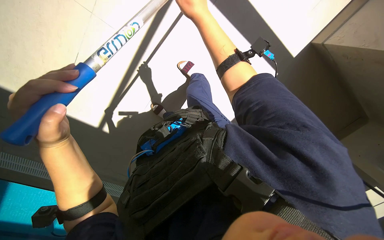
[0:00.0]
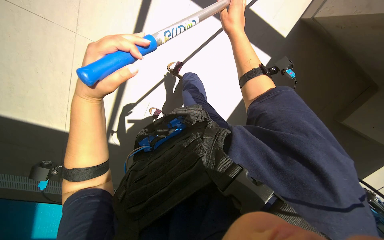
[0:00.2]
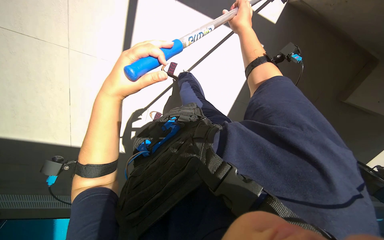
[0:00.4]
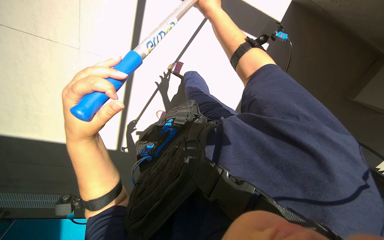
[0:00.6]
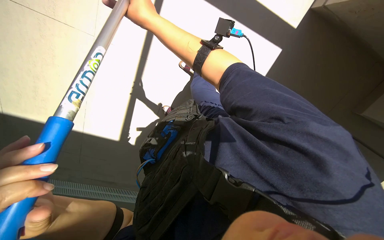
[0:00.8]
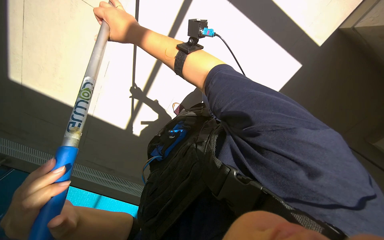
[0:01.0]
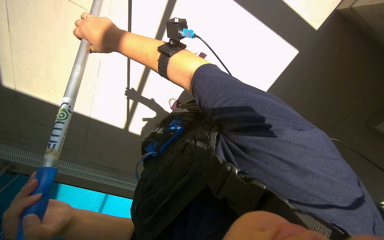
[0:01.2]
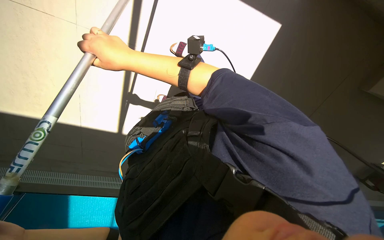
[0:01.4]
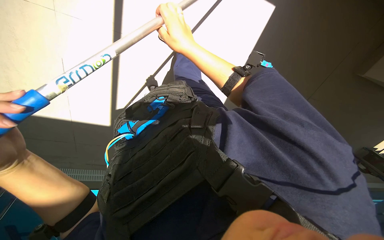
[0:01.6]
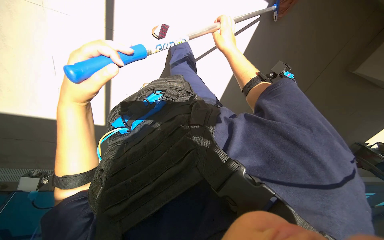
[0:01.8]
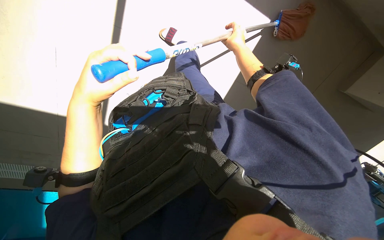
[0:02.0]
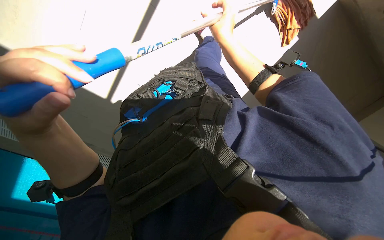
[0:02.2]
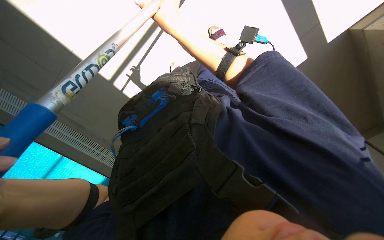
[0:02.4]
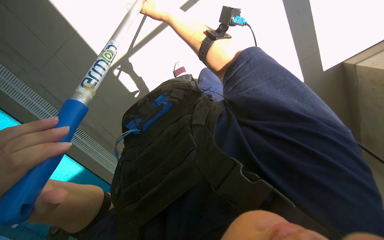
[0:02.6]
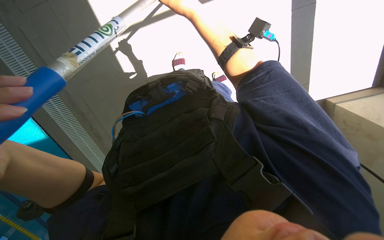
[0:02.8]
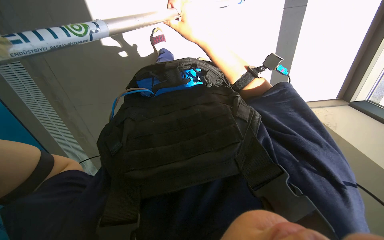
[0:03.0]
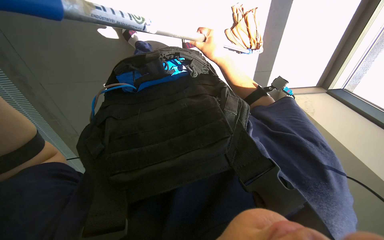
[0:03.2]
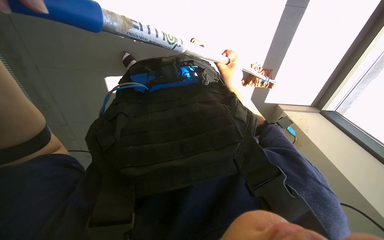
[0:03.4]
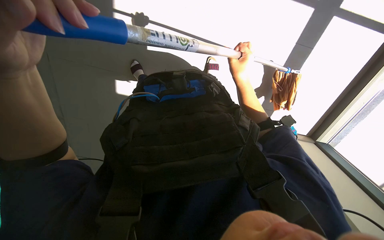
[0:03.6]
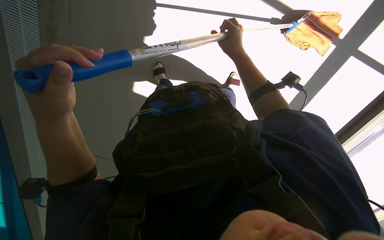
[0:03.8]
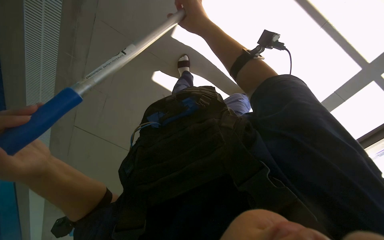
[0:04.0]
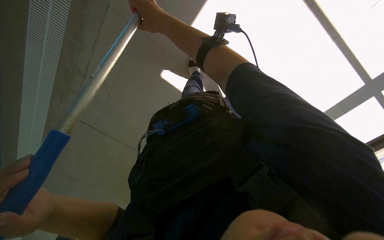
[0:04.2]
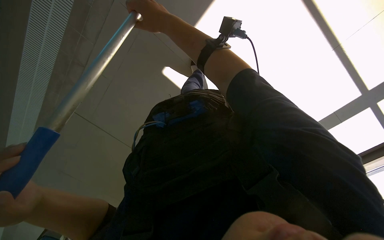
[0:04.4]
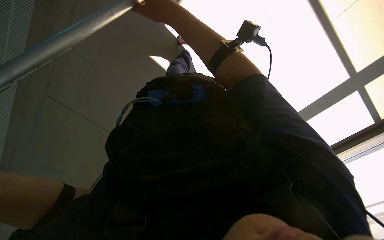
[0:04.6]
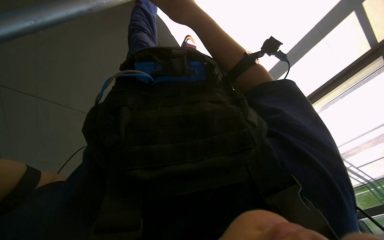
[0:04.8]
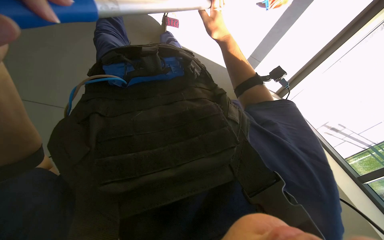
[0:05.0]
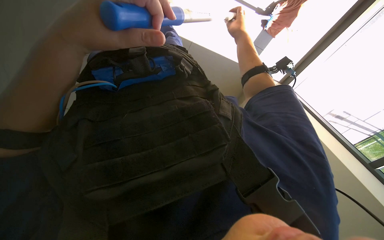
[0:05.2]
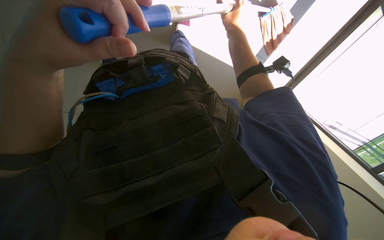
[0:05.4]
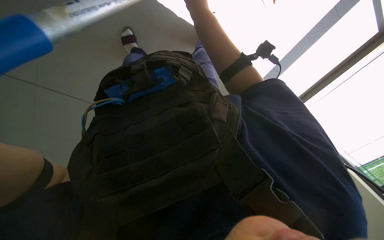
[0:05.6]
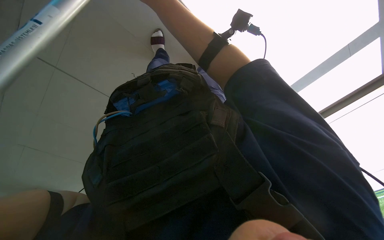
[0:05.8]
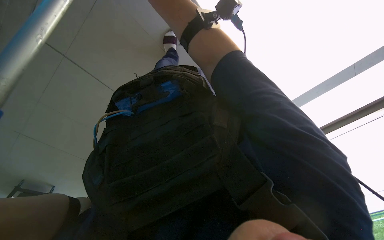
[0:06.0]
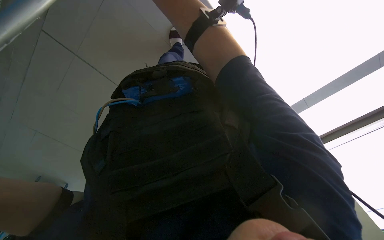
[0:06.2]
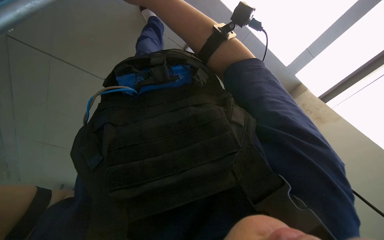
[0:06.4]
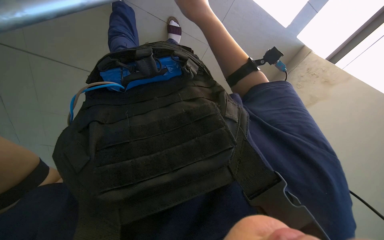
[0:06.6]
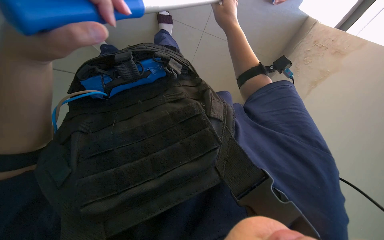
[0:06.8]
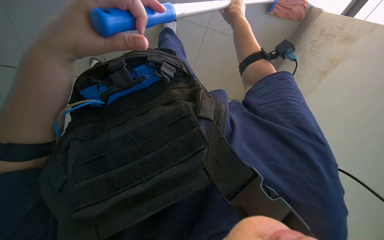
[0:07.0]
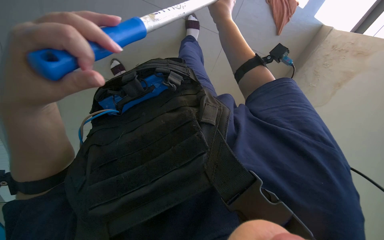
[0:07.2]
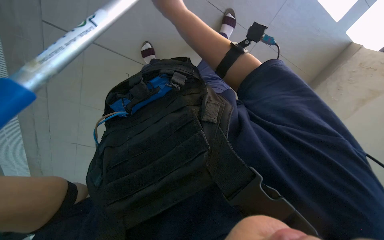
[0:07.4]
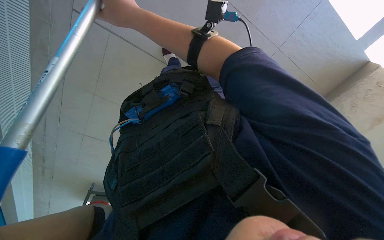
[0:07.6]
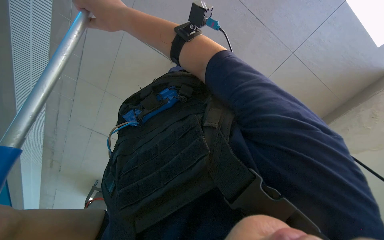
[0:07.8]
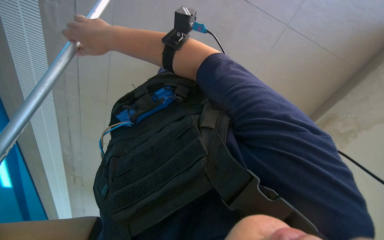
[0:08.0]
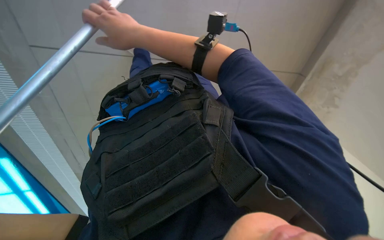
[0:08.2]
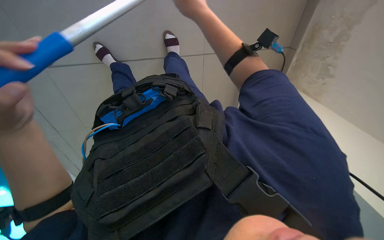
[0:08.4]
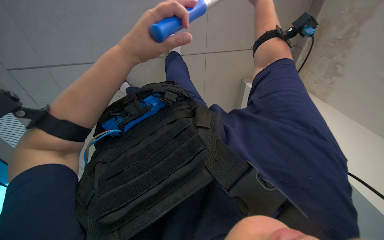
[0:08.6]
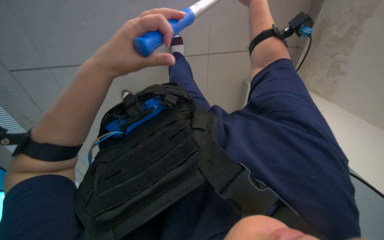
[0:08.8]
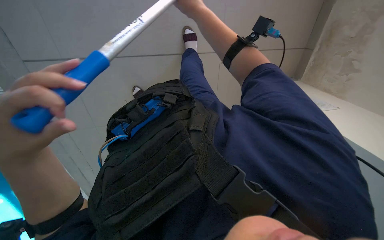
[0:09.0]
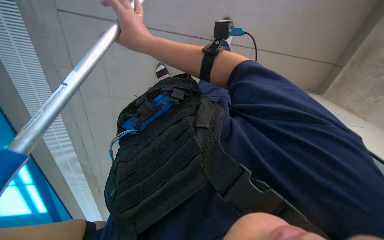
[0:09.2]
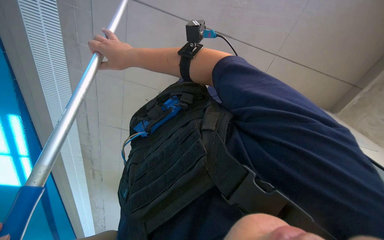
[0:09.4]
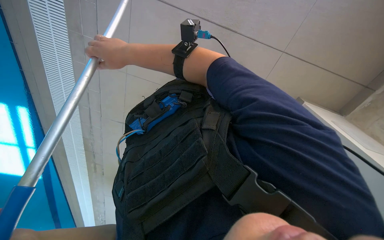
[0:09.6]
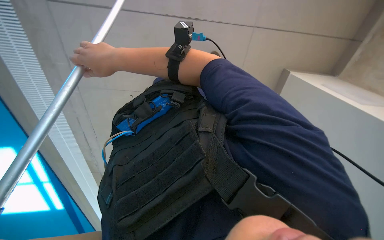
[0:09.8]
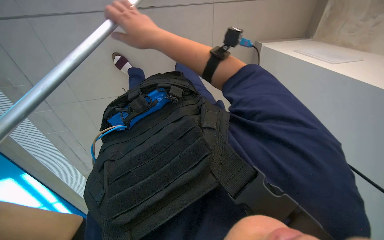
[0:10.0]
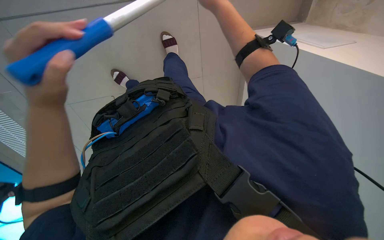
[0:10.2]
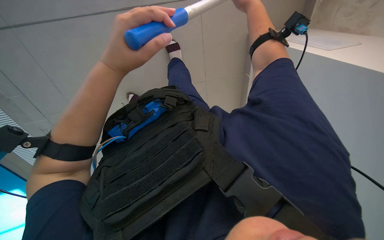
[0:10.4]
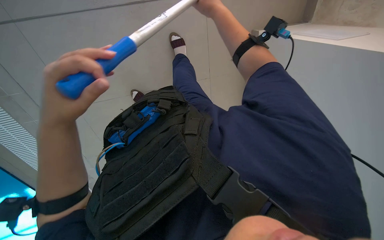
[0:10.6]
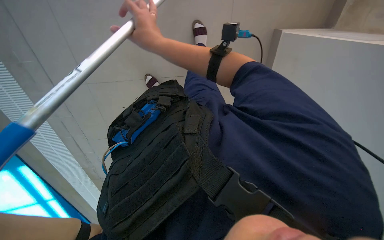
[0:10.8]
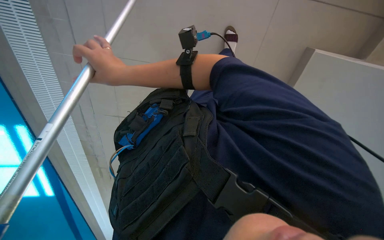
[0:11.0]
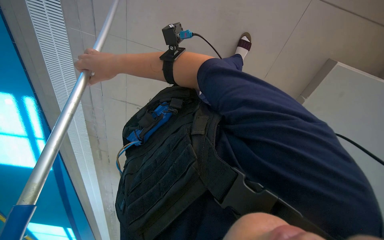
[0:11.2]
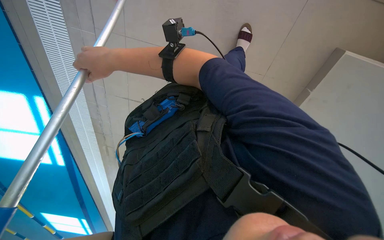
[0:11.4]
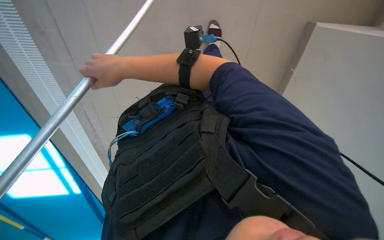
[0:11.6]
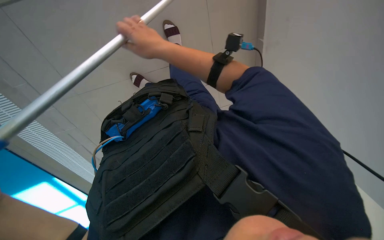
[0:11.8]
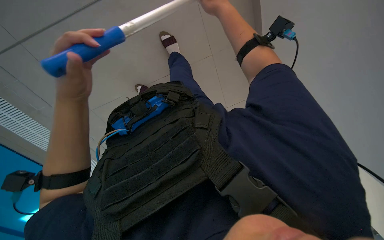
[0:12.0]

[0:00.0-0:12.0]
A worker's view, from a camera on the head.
Job: mopping floor.
The whole recording: Mopping pool deck floor. The worker mops the tiled floor around the pool with a long-handled mop.
0:00.0 to 0:01.6: The right hand moves left and right over about 30 cm, changing direction 2 times.
0:01.6 to 0:03.0: The right hand moves about 20 cm to the right and comes back.
0:03.0 to 0:04.4: The camera is aimed some 15 degrees further to the right. The camera pitches upward, by approximately 10 degrees. The right hand heads nearer to the camera, covering some 15 cm, and moves some 15 cm to the right and comes back.
0:06.0 to 0:07.6: The camera is aimed roughly 15 degrees further to the left.
0:09.0 to 0:10.4: The right hand shifts some 15 cm to the right and nearer to the camera.
0:10.4 to 0:12.0: The right hand goes to the left and returns, roughly 35 cm each way.

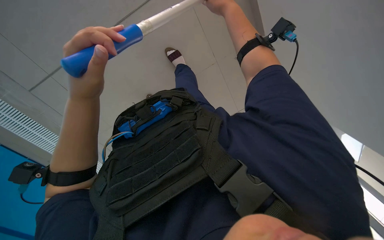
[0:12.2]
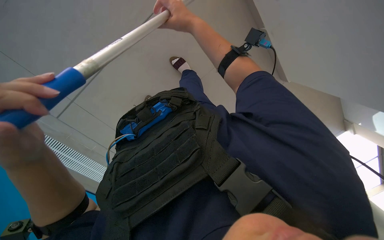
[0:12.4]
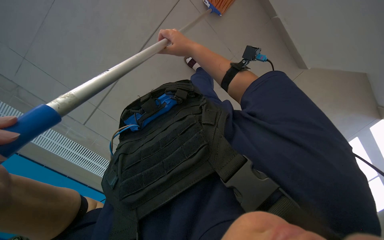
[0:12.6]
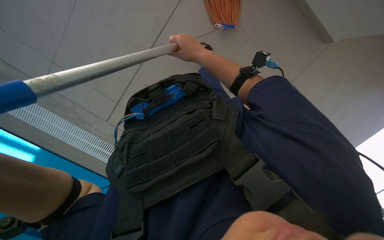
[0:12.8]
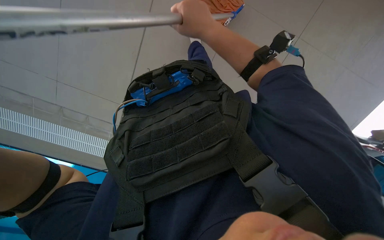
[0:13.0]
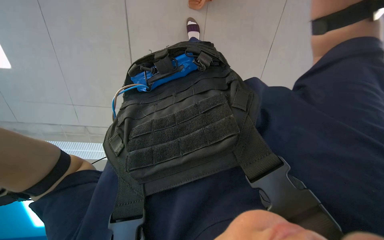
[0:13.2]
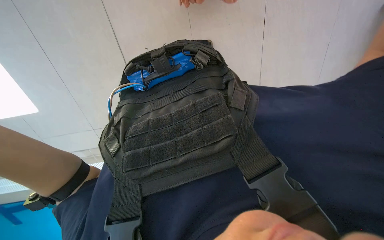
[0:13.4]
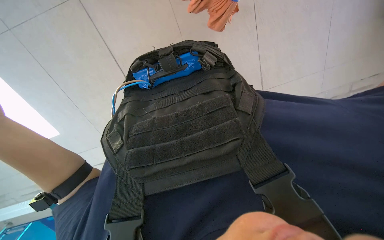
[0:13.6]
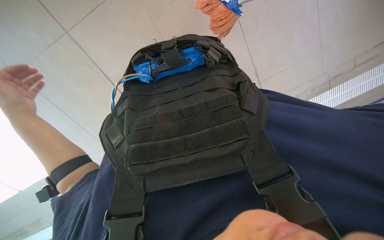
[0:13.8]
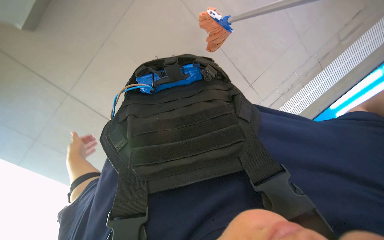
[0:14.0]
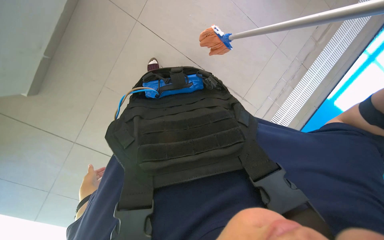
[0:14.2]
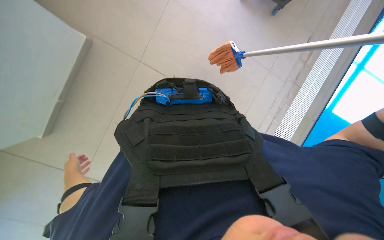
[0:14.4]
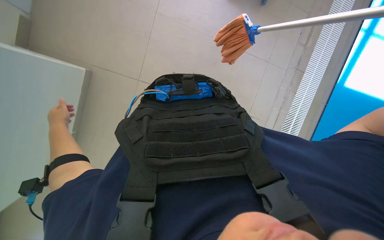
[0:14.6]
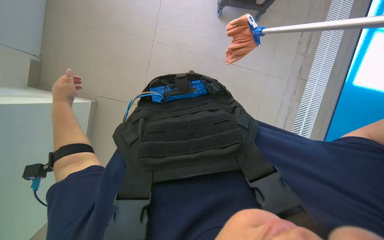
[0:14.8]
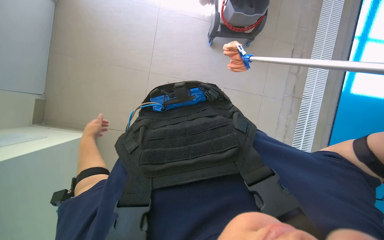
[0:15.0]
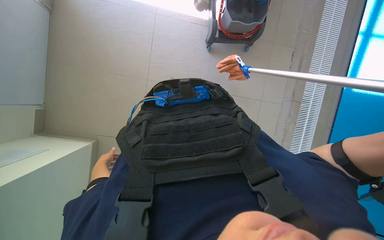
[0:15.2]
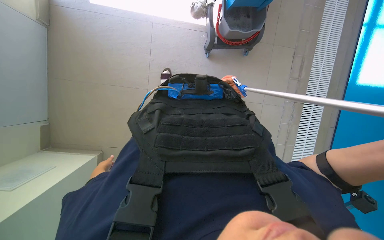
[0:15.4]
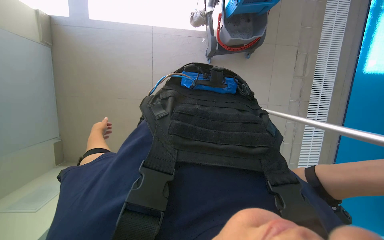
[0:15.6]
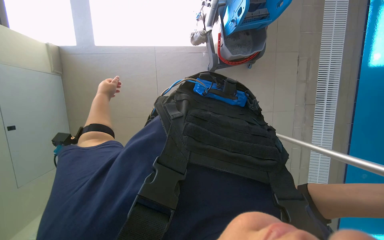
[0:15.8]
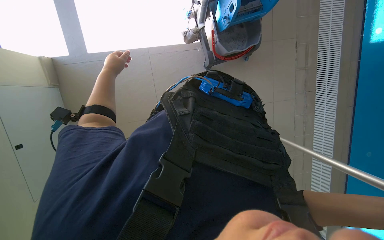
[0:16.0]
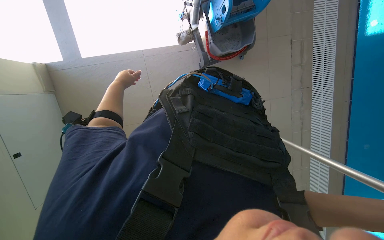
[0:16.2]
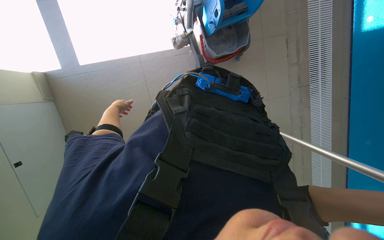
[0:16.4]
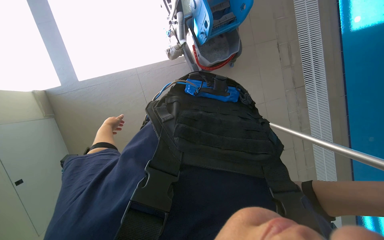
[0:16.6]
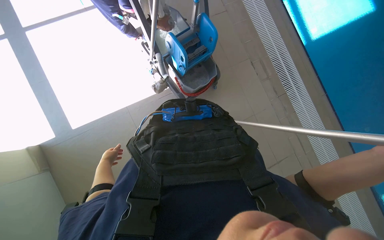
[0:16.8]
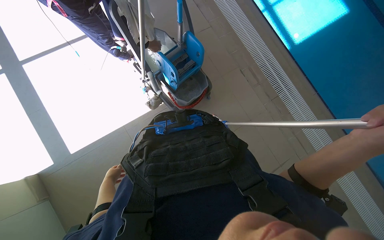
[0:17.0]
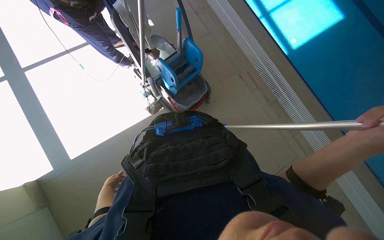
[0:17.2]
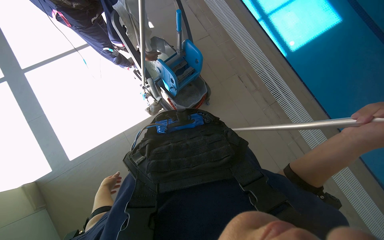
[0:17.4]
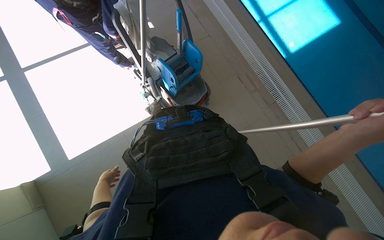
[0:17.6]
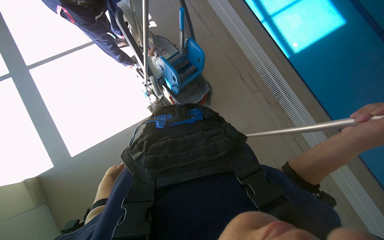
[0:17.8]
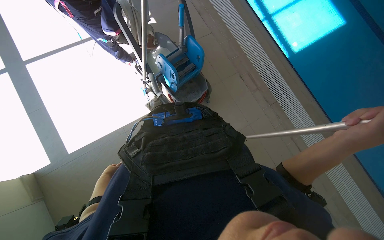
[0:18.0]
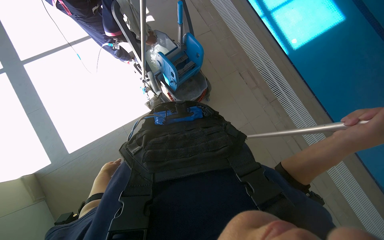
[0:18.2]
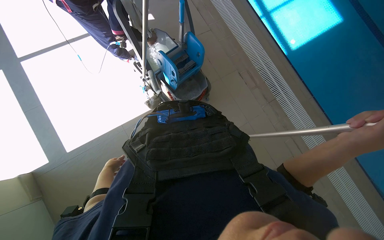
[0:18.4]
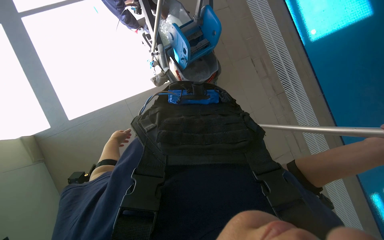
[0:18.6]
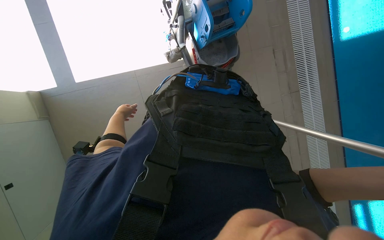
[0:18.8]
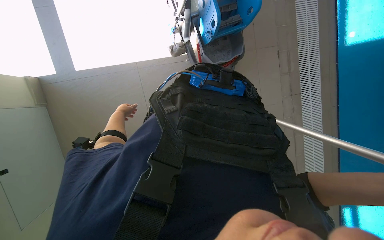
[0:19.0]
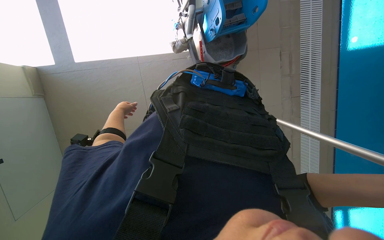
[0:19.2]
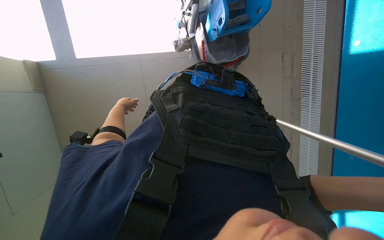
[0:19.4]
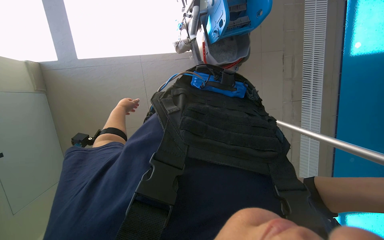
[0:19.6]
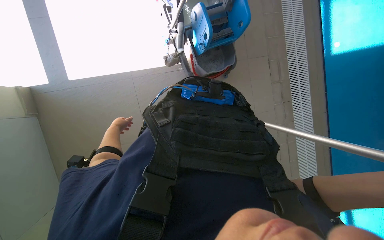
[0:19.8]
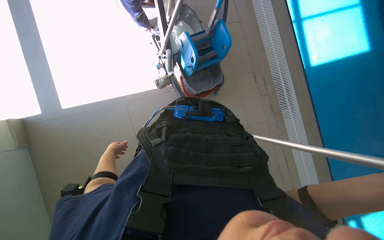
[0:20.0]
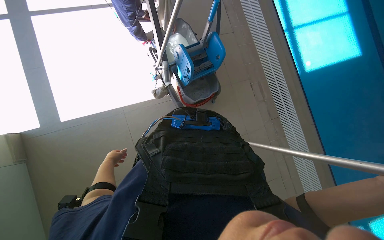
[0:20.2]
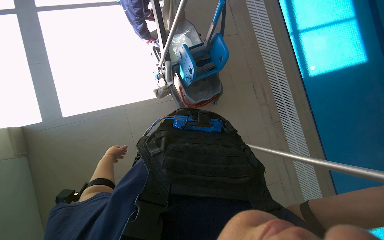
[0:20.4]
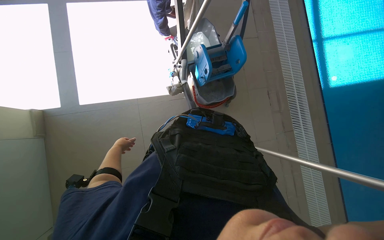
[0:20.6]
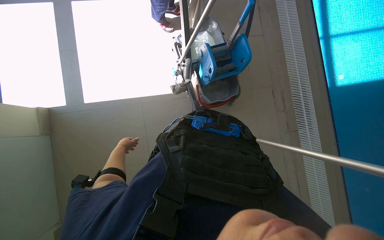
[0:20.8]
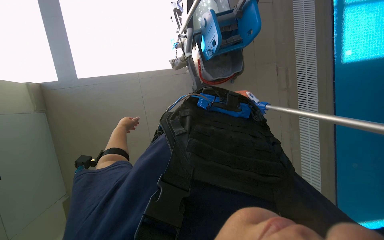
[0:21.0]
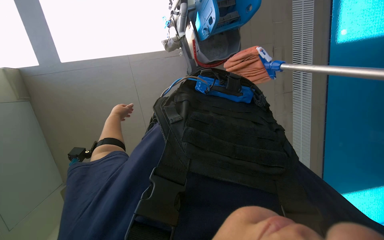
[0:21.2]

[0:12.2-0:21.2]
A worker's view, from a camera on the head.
Job: mopping floor.
The whole recording: Mopping pool deck floor. The worker mops the tiled floor around the pool with a long-handled mop.
0:12.2 to 0:13.8: The wearer looks about 15 degrees further downward.
0:13.8 to 0:15.2: The wearer looks approximately 20 degrees further upward. The left hand goes up and down the picture, about 25 cm each way, reversing 2 times.
0:15.2 to 0:16.6: The left hand reaches some 40 cm up the picture, then returns.
0:16.6 to 0:18.2: The camera pitches upward, by roughly 15 degrees.
0:18.2 to 0:19.8: The camera pitches downward, by approximately 10 degrees.
